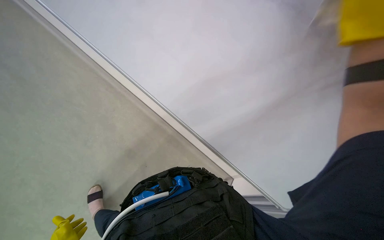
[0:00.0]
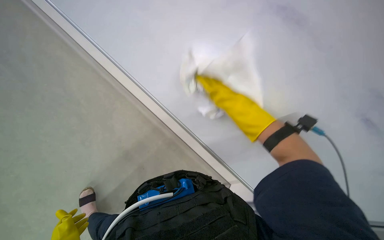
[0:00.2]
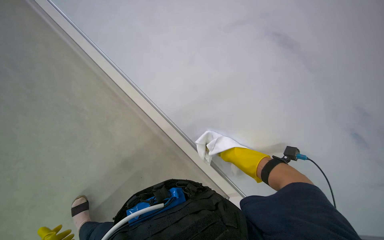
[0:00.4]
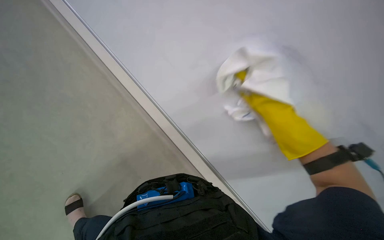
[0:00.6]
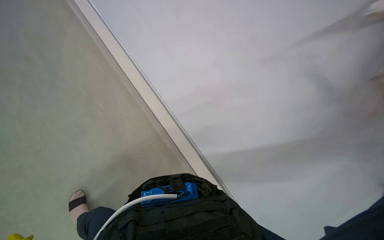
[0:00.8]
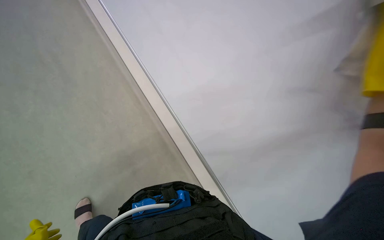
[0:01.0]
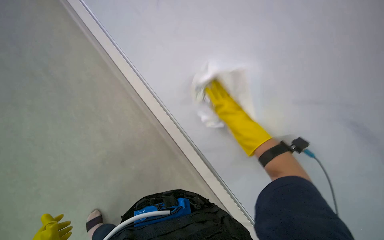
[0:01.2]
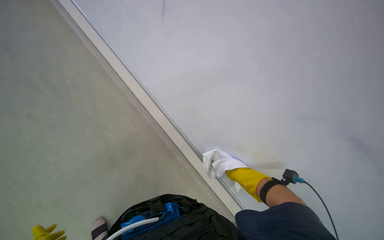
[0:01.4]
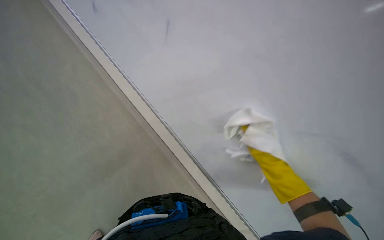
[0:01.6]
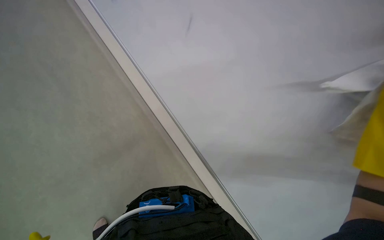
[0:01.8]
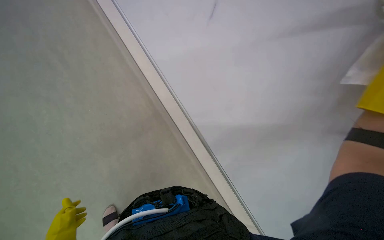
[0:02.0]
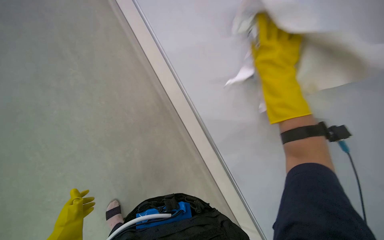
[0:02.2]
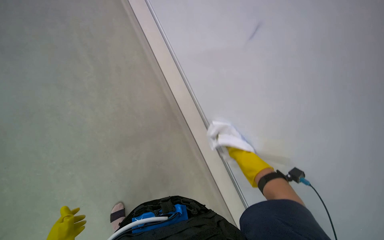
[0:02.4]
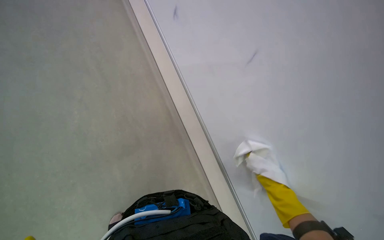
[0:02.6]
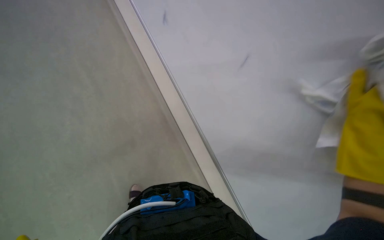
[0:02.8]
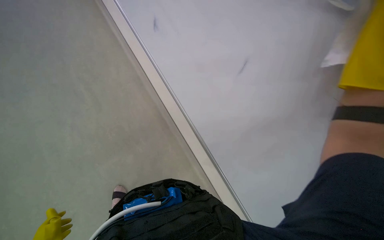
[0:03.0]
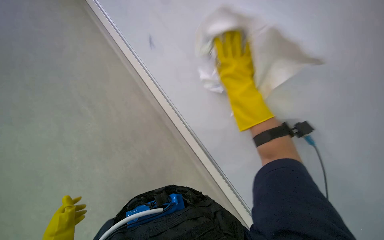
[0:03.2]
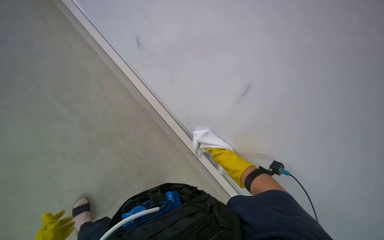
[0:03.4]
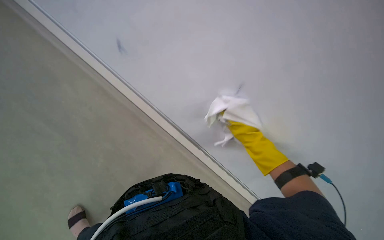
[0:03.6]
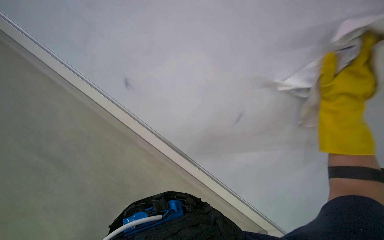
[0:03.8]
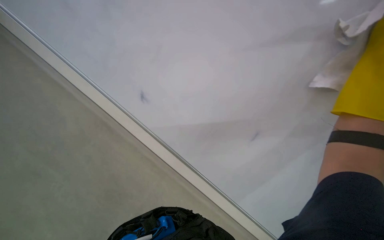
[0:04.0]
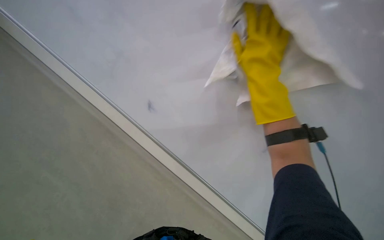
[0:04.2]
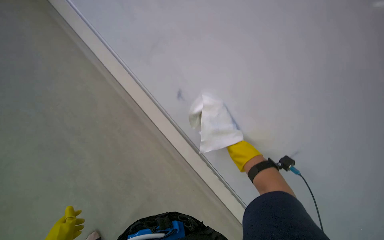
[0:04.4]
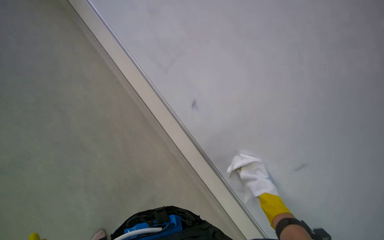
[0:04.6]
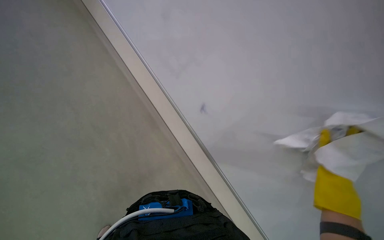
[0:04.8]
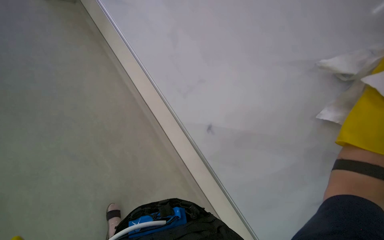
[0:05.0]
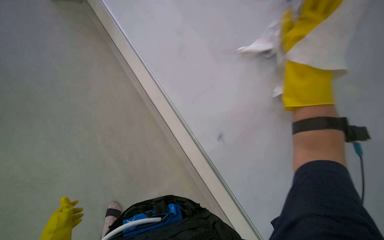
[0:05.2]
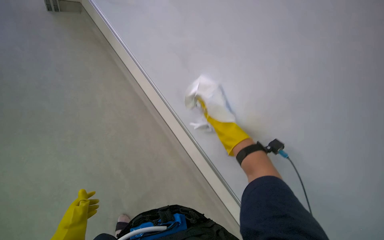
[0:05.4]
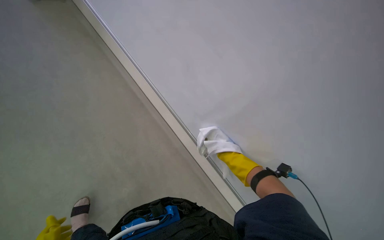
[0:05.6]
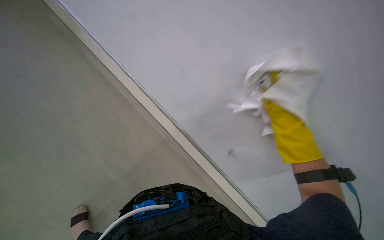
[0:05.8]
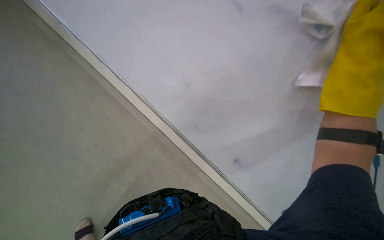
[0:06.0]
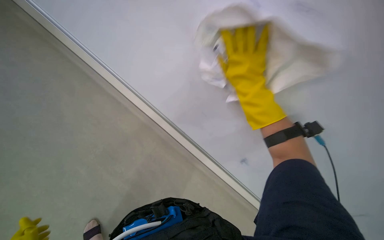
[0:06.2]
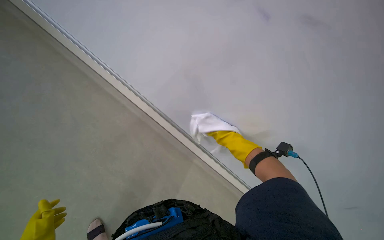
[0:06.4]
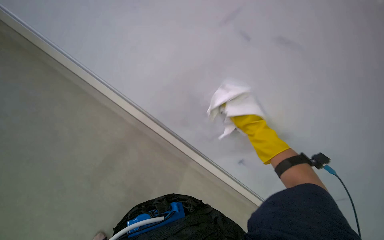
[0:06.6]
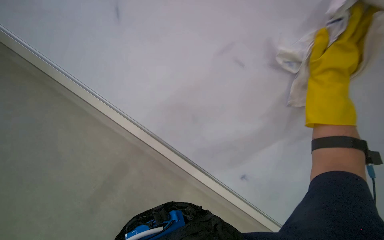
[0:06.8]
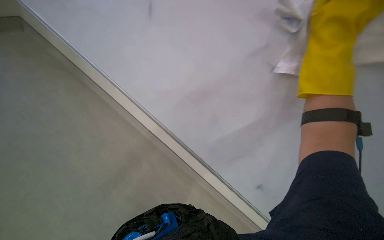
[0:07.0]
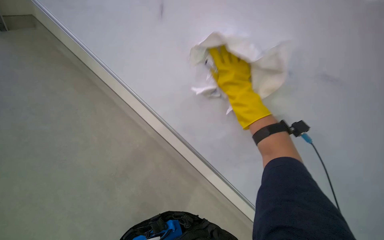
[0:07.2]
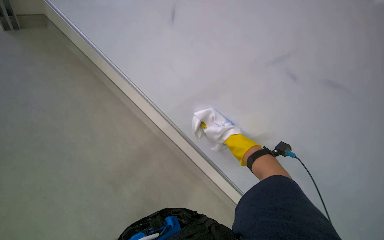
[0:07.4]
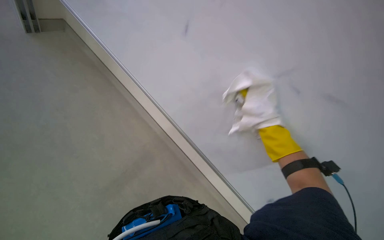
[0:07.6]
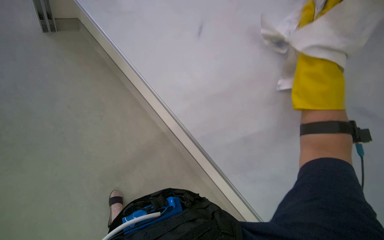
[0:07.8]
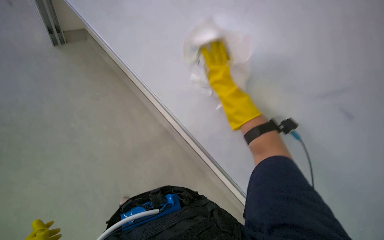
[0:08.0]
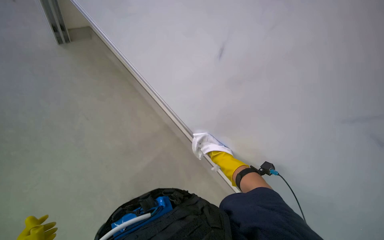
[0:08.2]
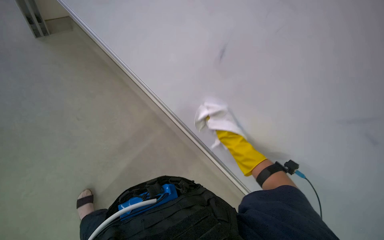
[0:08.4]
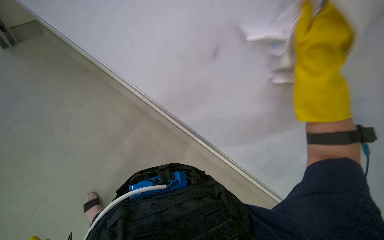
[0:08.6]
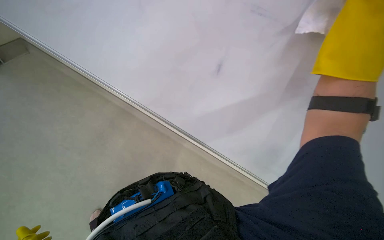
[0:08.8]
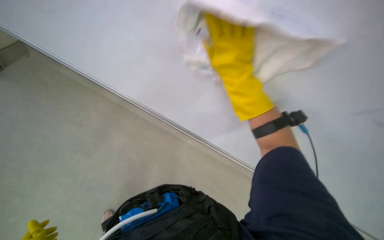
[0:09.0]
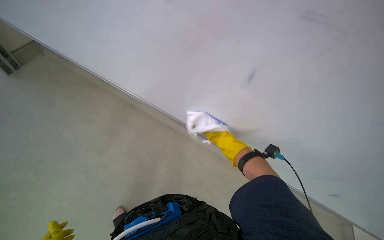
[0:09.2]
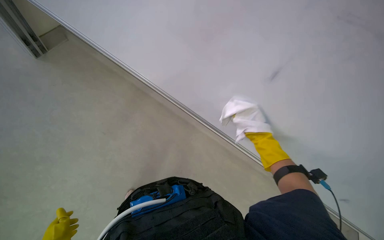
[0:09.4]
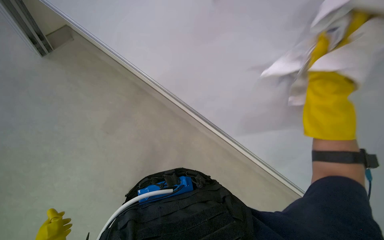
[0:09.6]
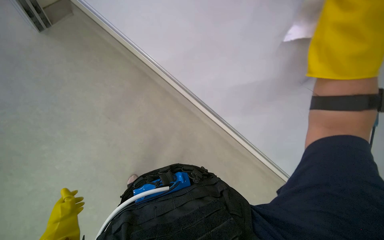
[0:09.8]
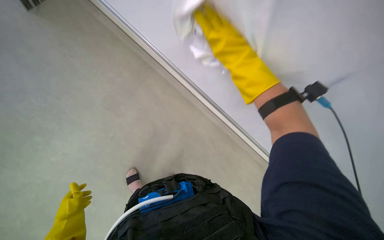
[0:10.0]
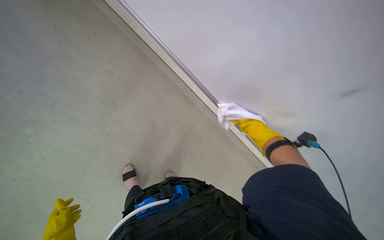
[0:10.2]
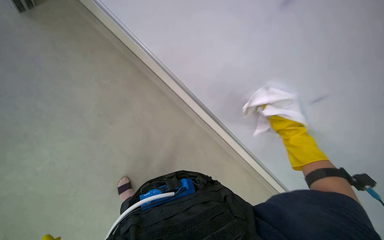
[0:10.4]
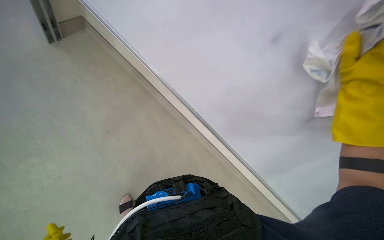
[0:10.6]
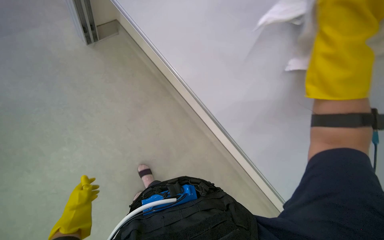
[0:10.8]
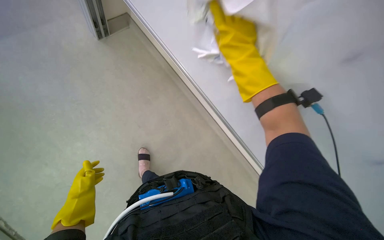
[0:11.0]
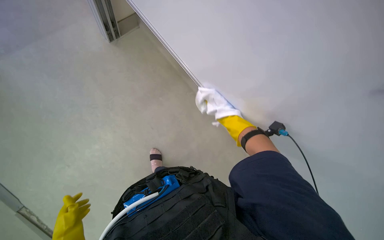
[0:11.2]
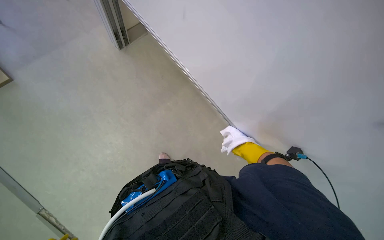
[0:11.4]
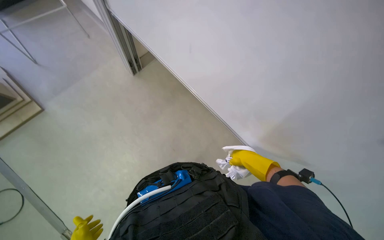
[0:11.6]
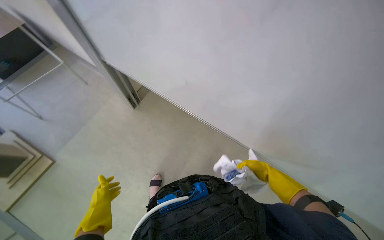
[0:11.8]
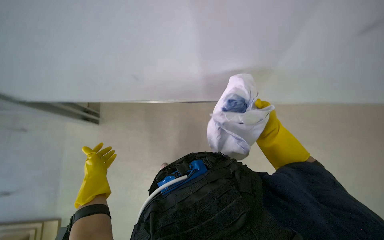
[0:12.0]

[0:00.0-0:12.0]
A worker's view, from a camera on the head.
Job: wiping surfaces.
The whole recording: Wiping whiteboard surface. The worker wipes the whiteboard surface with a white cloth.
0:01.6 to 0:03.0: The camera pitches downward, by roughly 20 degrees.
0:09.0 to 0:10.4: The view pans to the left by approximately 20 degrees. The wearer looks approximately 20 degrees further downward.
0:10.4 to 0:12.0: The view tips upward by roughly 15 degrees.

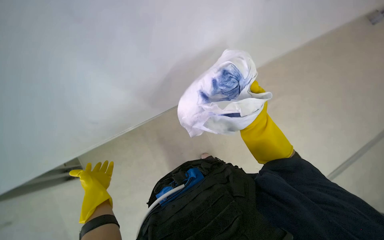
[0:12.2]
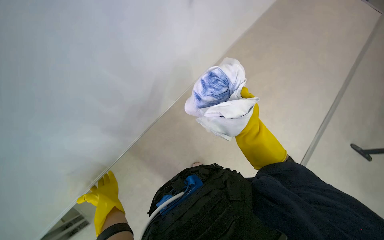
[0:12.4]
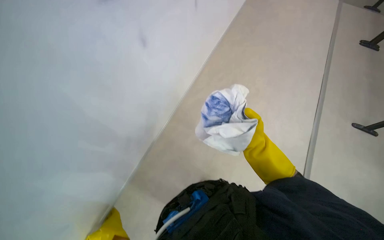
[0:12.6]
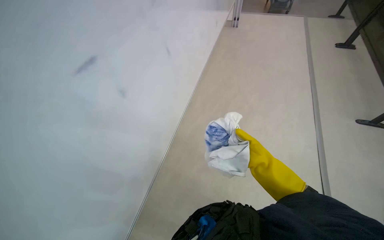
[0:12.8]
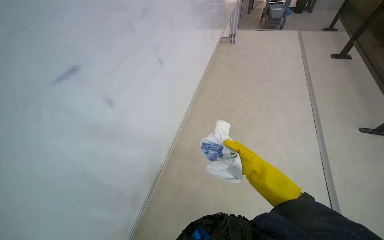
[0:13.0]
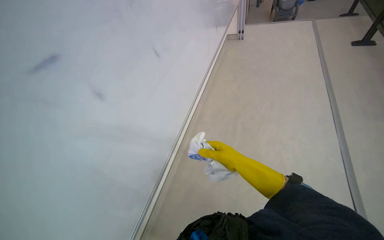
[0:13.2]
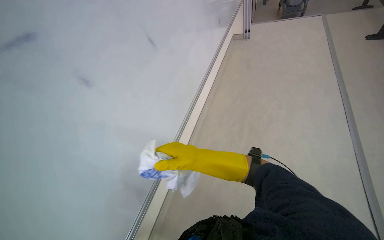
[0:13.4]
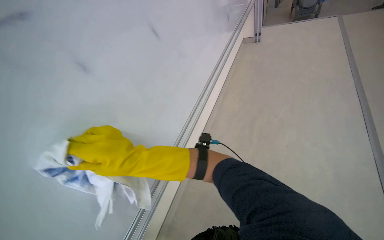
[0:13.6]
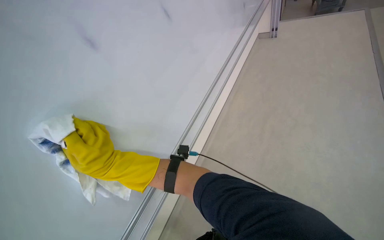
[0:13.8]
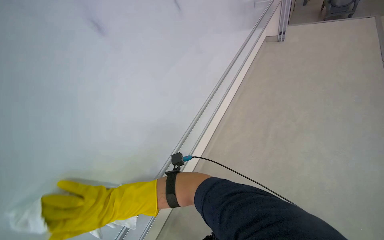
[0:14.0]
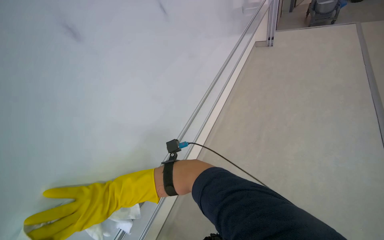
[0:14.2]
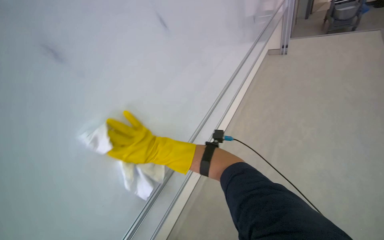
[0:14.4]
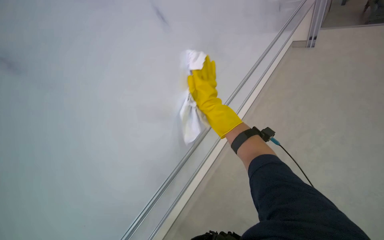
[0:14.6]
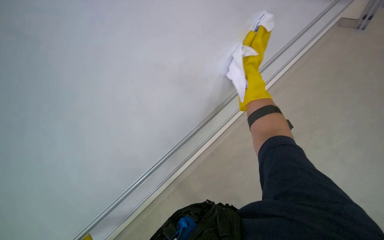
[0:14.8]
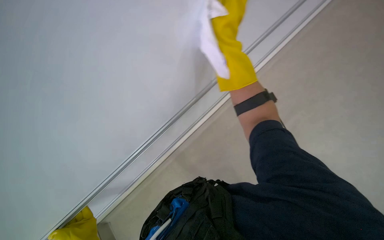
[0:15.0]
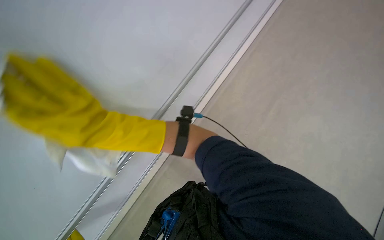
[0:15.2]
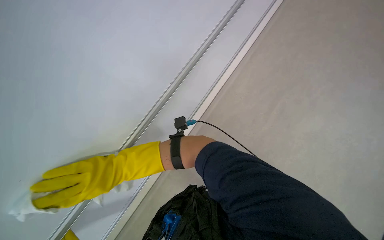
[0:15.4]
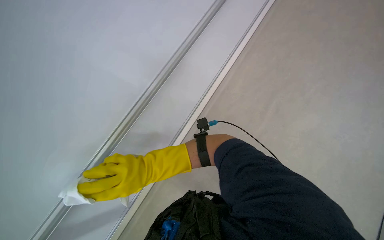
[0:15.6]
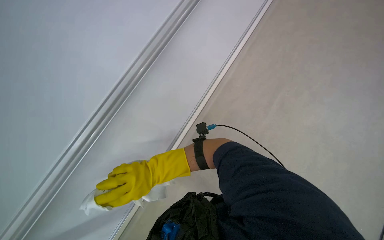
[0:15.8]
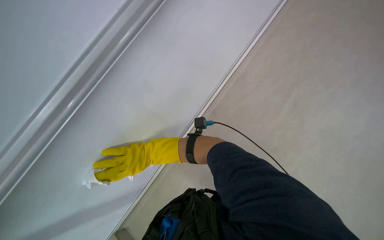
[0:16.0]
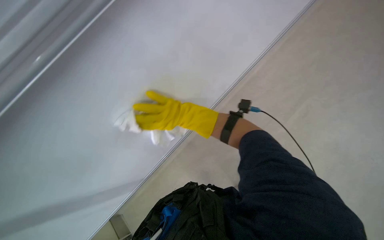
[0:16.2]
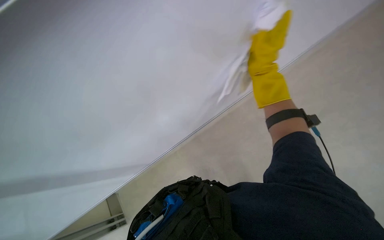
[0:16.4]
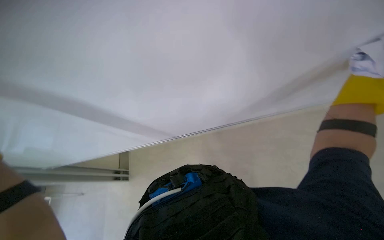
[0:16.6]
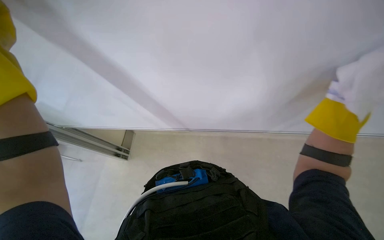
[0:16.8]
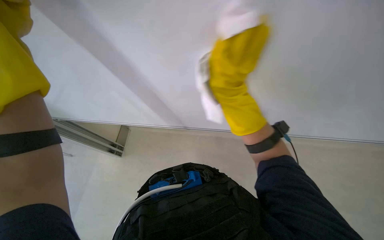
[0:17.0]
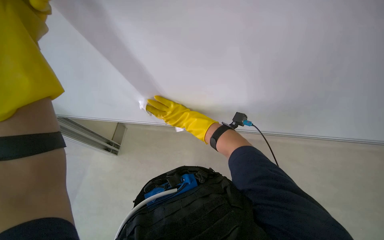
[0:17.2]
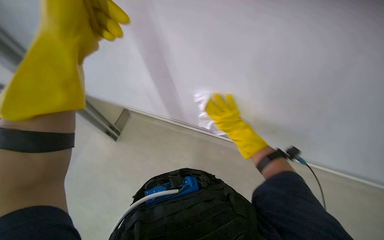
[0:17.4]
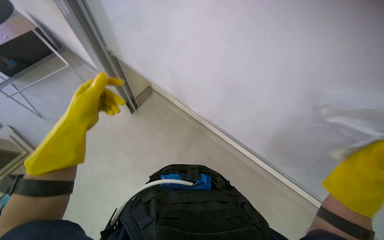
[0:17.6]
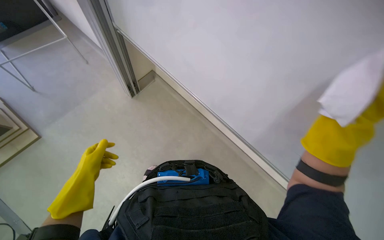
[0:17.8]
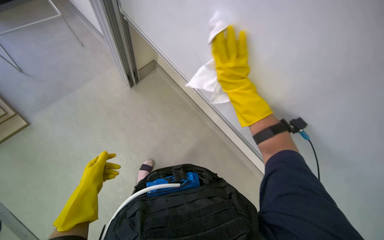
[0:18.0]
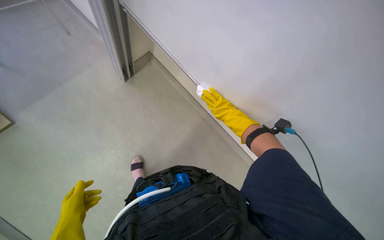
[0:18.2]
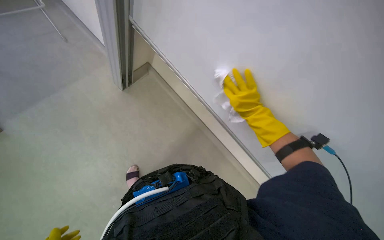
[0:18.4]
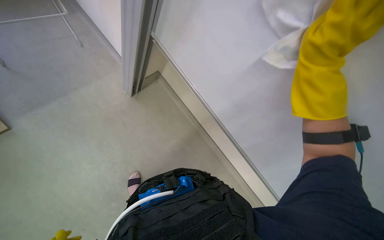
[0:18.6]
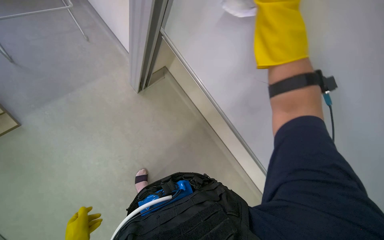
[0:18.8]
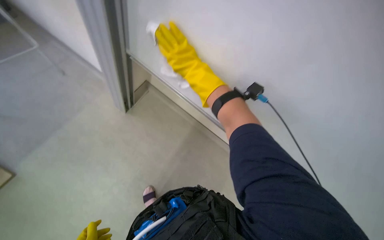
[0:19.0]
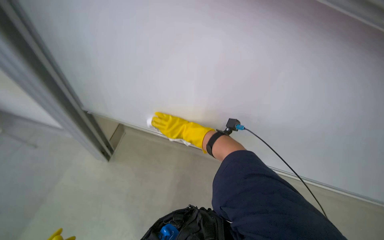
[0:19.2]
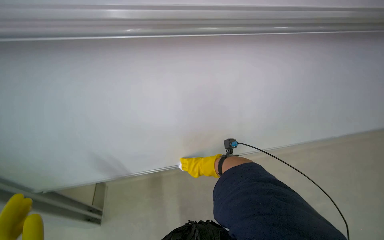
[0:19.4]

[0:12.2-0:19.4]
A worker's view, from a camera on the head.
Job: wiping surfaces.
The whole recording: Wiping whiteboard surface. The worker wipes the whiteboard surface with a white cloth.
0:12.2 to 0:13.6: The view swings roughly 20 degrees to the left. The view tips upward by some 25 degrees.
0:13.6 to 0:15.0: The camera pitches downward, by approximately 25 degrees.
0:15.0 to 0:16.6: The view tips downward by roughly 15 degrees.
0:16.6 to 0:18.0: The scene turns about 30 degrees clockwise in the picture.
0:18.0 to 0:19.4: The wearer's head swings about 25 degrees to the right.
